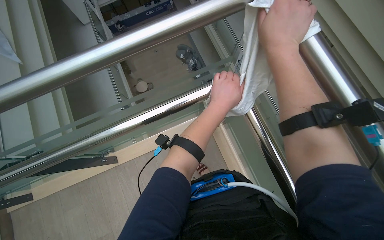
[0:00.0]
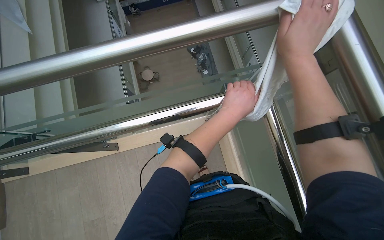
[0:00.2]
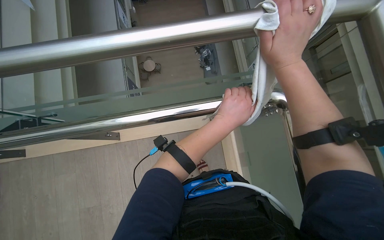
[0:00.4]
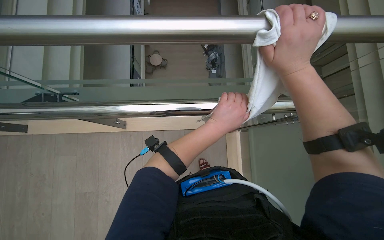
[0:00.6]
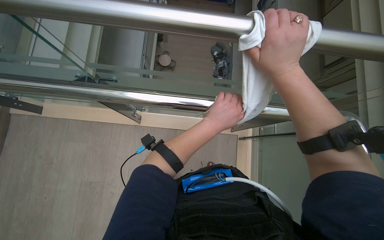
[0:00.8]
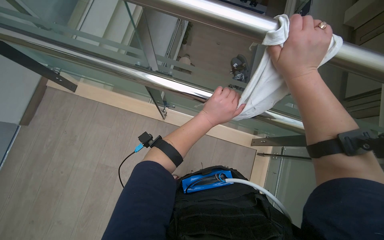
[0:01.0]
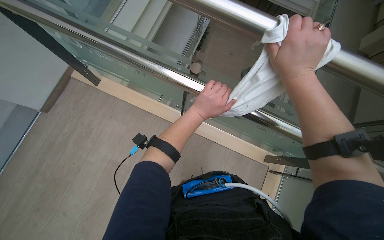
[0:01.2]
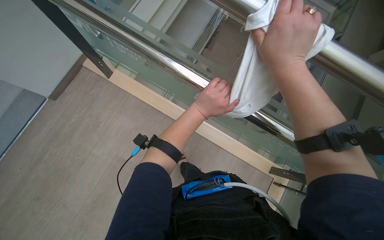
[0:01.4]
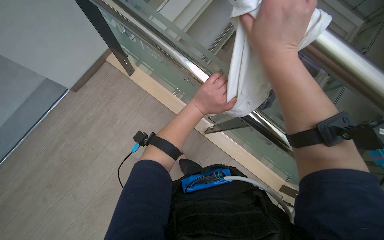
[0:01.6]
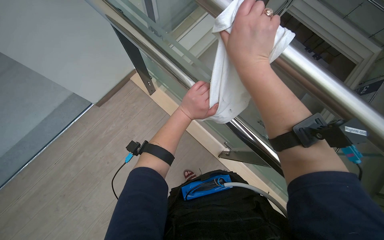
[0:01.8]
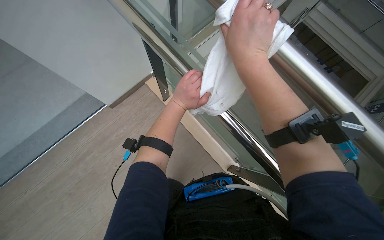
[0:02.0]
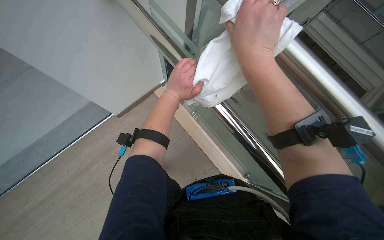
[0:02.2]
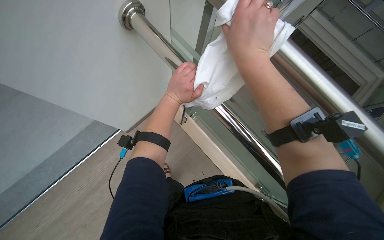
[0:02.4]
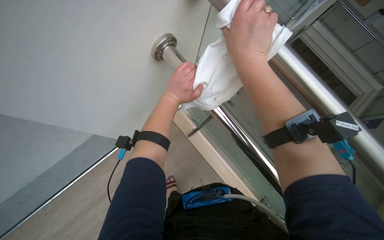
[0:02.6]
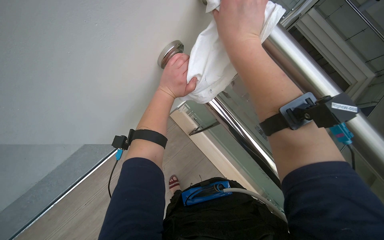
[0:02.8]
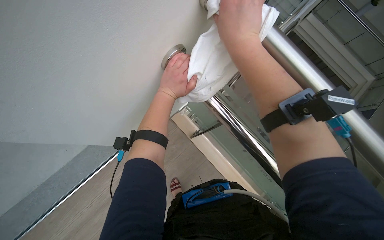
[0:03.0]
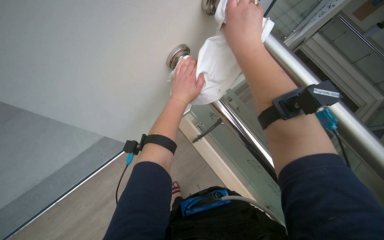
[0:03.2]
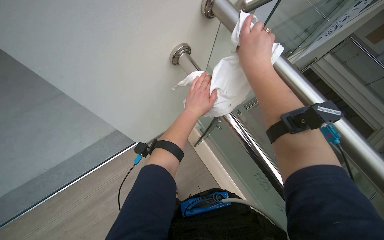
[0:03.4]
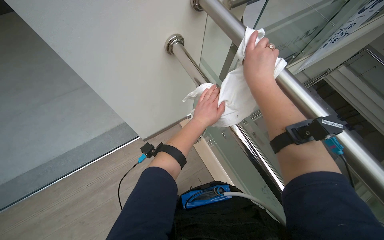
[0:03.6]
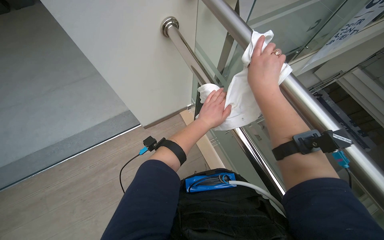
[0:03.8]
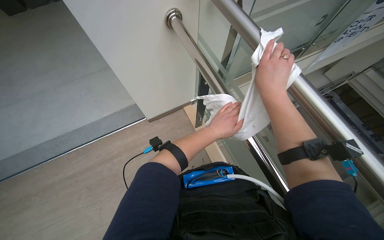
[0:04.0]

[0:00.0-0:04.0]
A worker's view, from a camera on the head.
Job: wiping surfaces.
The whole recording: Wiping metal handrail. The worker wipes the metal handrail along the staircase.
0:01.4 to 0:02.6: Both hands move to the left, some 10 cm.
0:02.6 to 0:04.0: The left hand is displaced down the picture by approximately 10 cm.

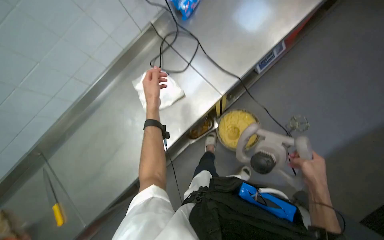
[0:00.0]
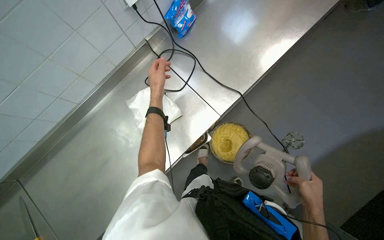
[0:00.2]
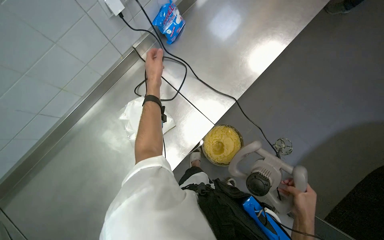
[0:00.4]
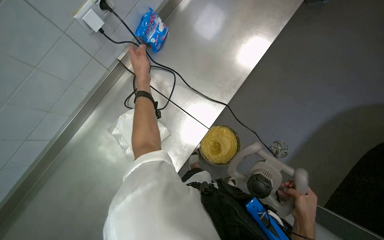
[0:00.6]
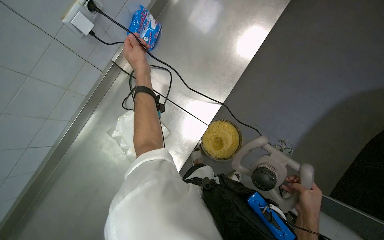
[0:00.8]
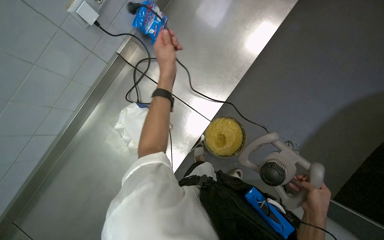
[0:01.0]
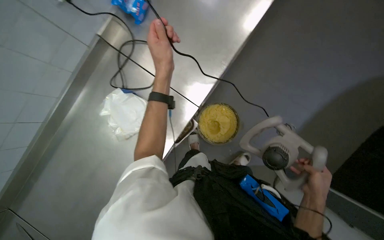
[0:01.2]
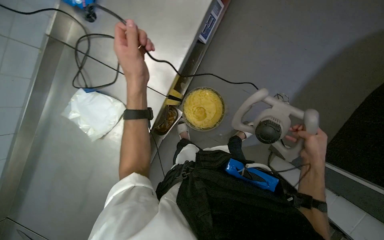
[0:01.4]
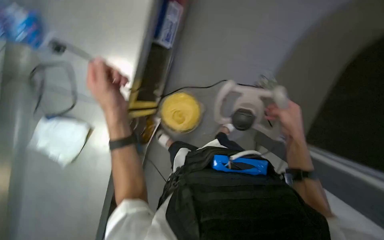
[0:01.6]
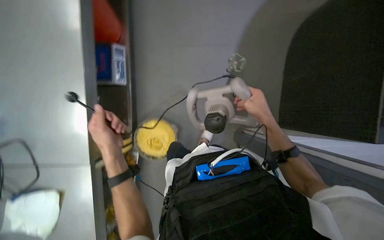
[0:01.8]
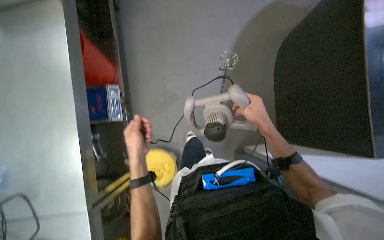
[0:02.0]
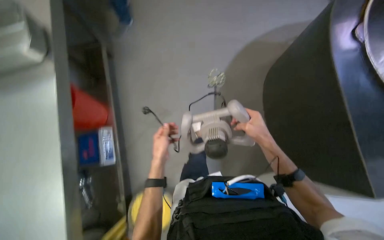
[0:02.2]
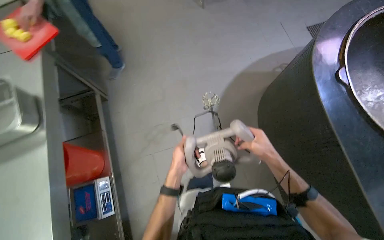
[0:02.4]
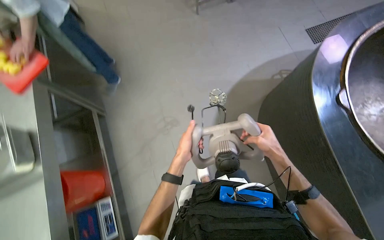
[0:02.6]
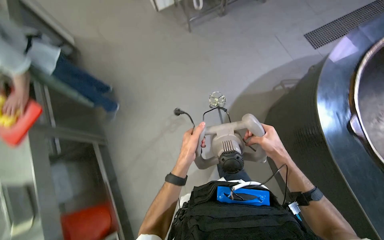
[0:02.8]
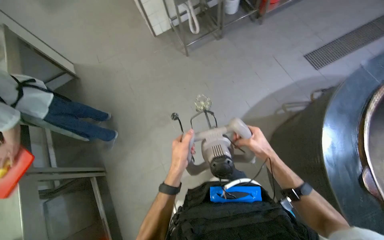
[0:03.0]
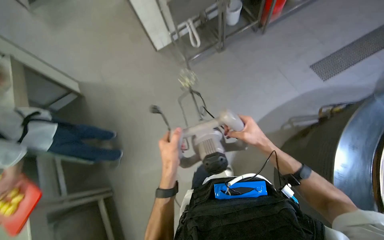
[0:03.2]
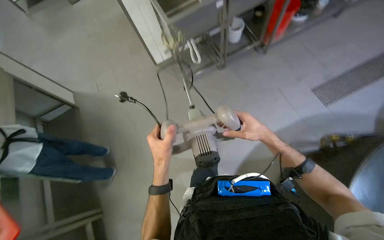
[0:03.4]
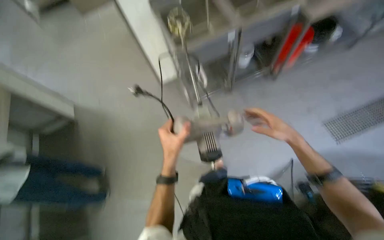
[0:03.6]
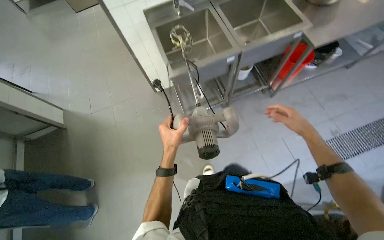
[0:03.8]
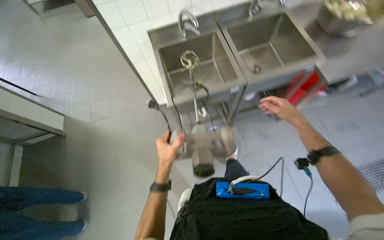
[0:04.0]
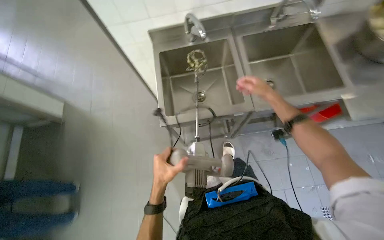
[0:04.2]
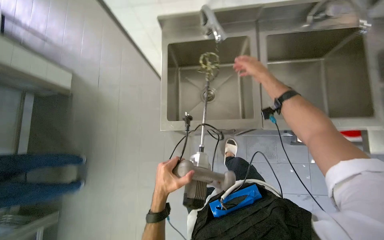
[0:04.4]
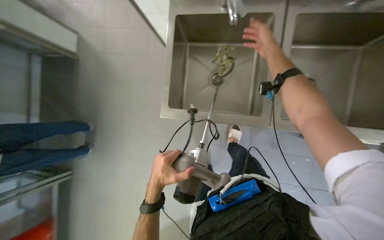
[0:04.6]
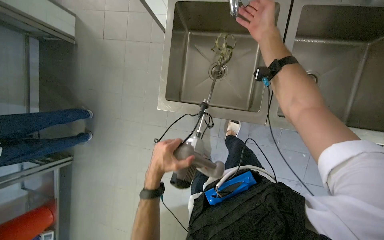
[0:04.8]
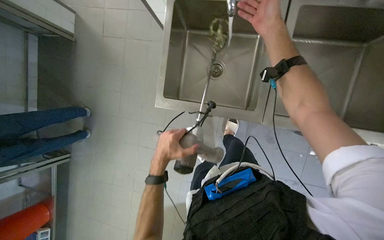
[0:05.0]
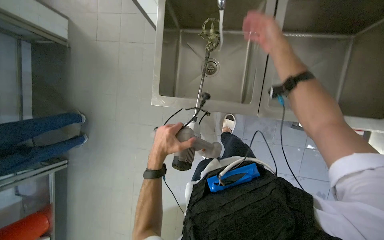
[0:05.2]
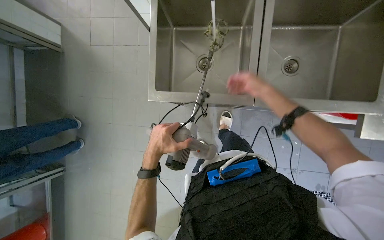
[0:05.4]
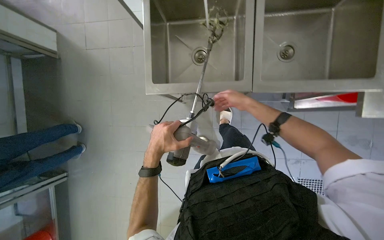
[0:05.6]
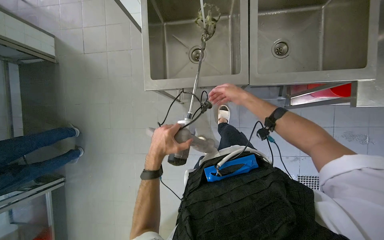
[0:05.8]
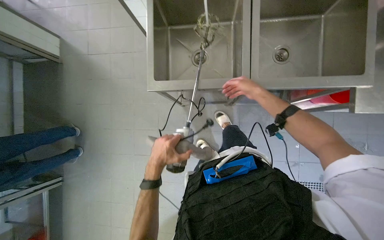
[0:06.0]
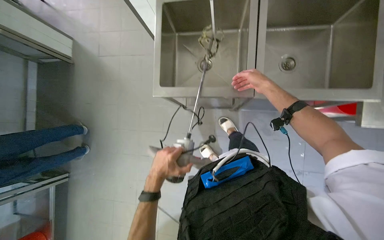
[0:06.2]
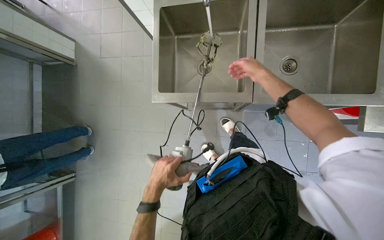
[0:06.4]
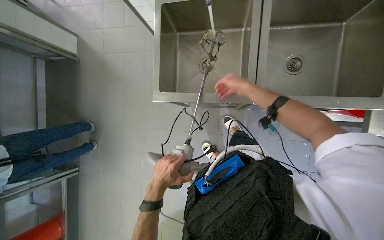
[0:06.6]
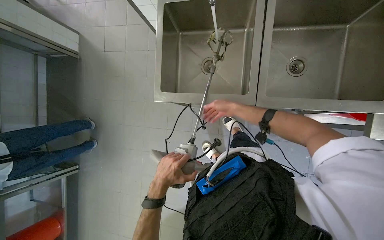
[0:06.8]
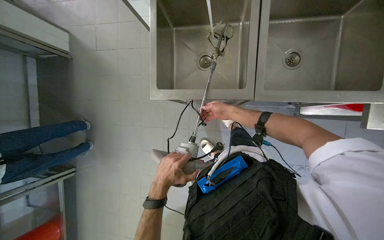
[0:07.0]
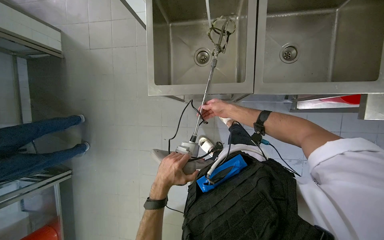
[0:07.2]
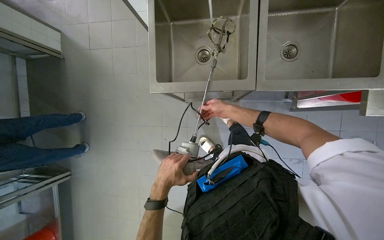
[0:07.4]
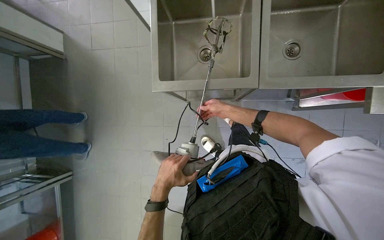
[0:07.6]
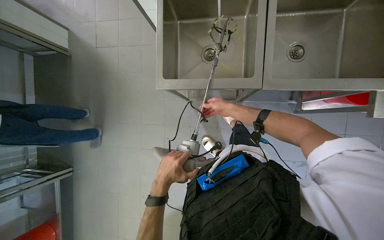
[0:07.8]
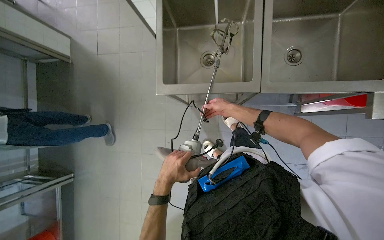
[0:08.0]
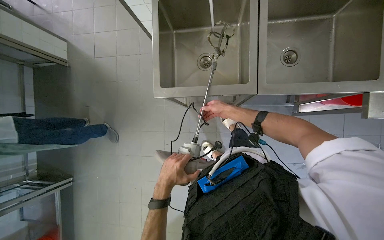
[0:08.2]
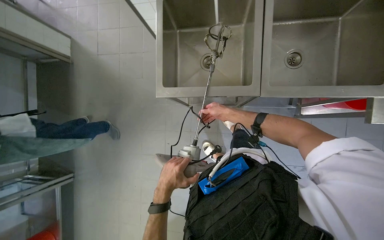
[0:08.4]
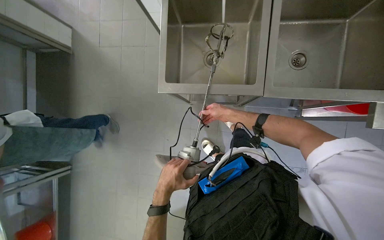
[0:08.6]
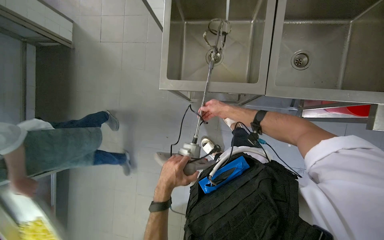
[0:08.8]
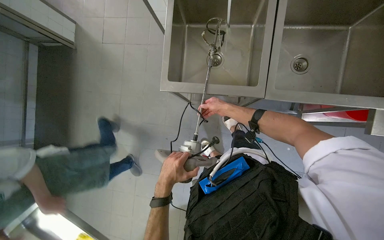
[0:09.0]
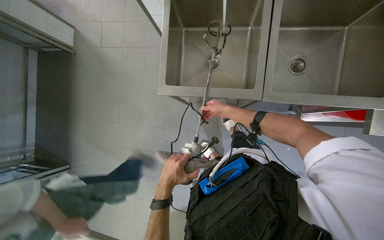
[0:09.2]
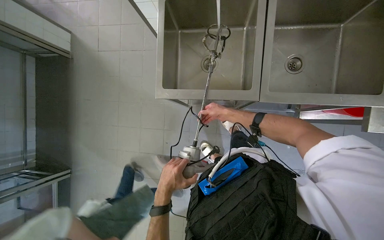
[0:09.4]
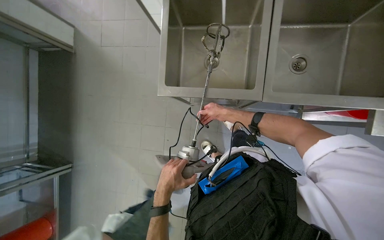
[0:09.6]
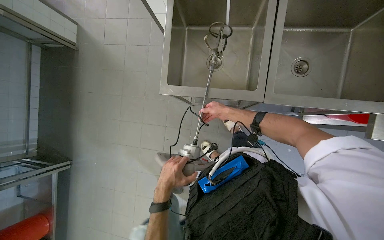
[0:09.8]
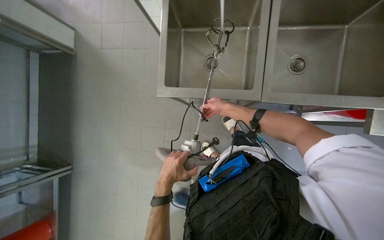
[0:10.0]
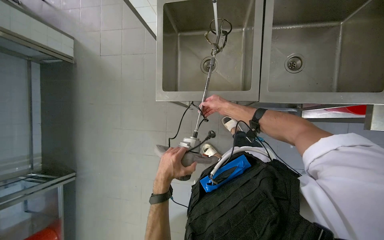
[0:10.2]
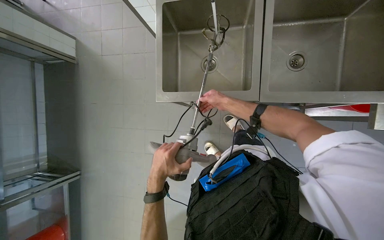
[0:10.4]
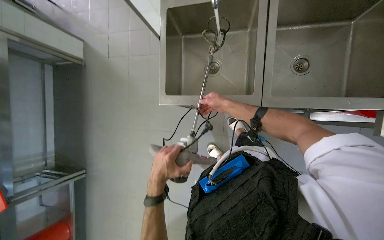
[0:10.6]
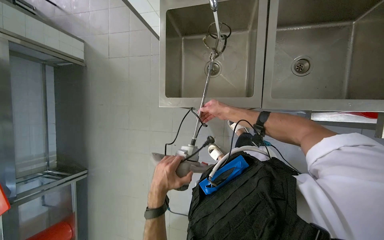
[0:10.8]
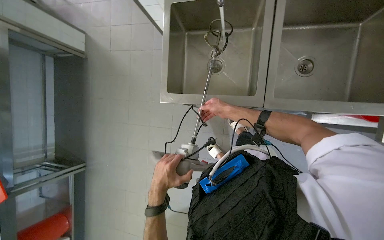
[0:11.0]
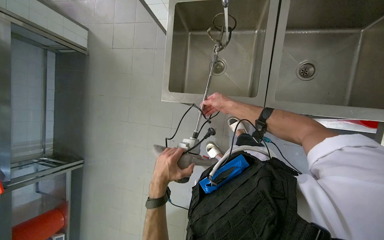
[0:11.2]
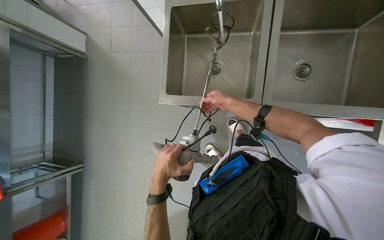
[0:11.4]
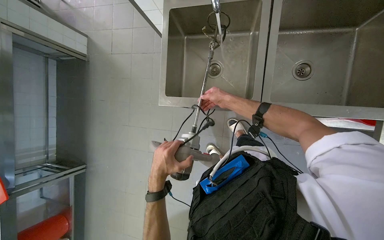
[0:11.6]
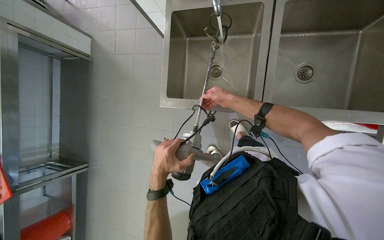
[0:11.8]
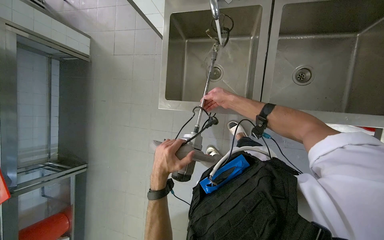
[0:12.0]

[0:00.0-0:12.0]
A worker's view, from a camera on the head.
Job: cleaning kitchen.
The whole recording: Unplugging and disassembling hand mixer. The worker unplugs a hand mixer from the wall and disassembles its mixing attachments in the sink.
0:00.0 to 0:01.6: The wearer looks about 40 degrees further to the right. The left hand goes up the picture and returns, some 30 cm each way.
0:01.6 to 0:03.0: The head travels roughly 50 cm. The camera pitches upward, by some 20 degrees. The scene turns roughly 35 degrees counterclockwise in the picture.
0:03.0 to 0:04.4: The camera is carried about 70 cm. The view tips upward by approximately 15 degrees.
0:04.4 to 0:06.0: The right hand travels down the picture by roughly 15 cm, and travels nearer to the camera and back again, approximately 10 cm each way.
0:06.0 to 0:07.6: The right hand heads farther from the camera and to the left, covering some 10 cm.
0:07.6 to 0:10.4: The hands are busy where they are.
0:10.4 to 0:12.0: The hands are busy where they are.

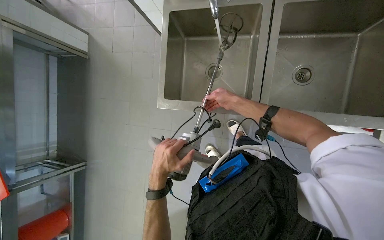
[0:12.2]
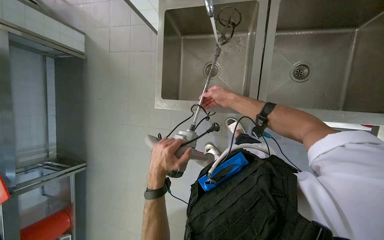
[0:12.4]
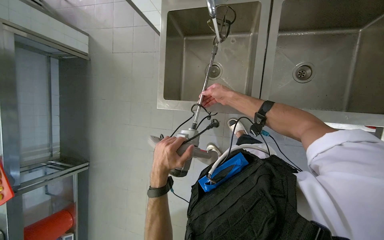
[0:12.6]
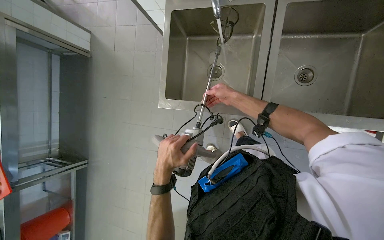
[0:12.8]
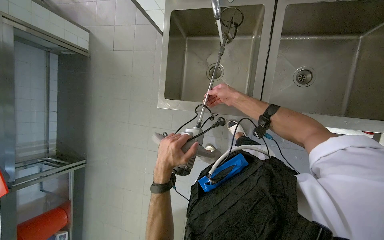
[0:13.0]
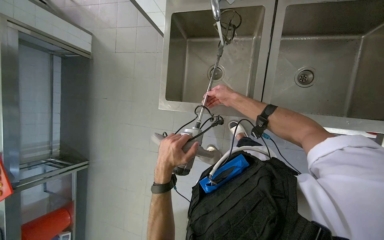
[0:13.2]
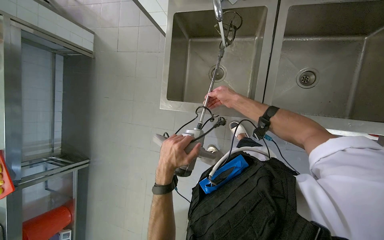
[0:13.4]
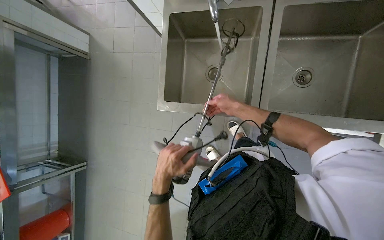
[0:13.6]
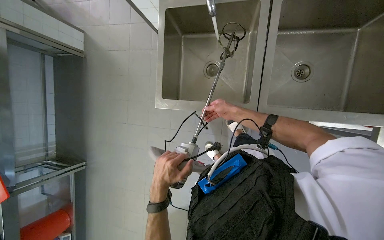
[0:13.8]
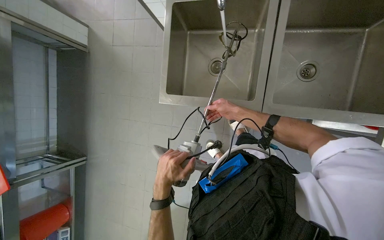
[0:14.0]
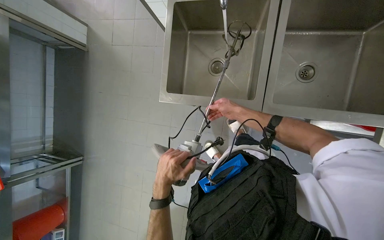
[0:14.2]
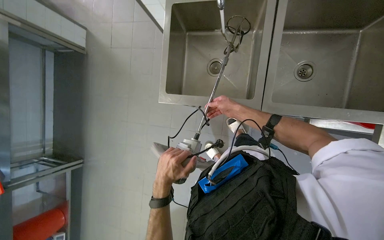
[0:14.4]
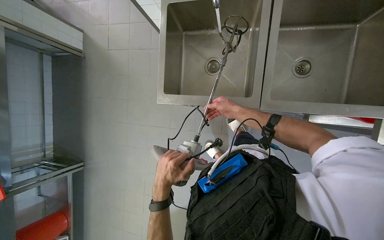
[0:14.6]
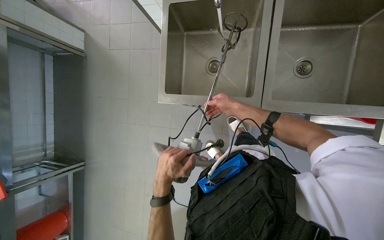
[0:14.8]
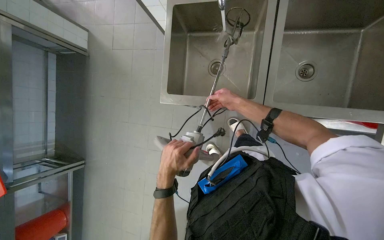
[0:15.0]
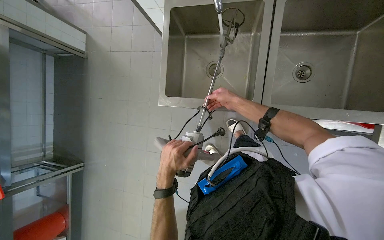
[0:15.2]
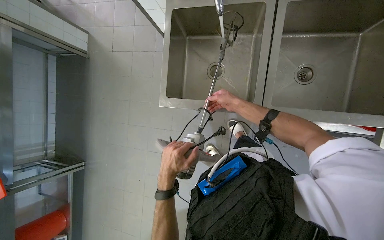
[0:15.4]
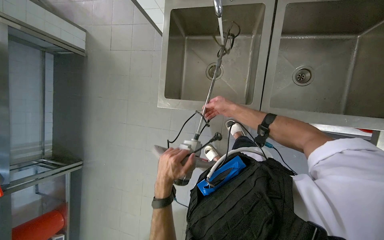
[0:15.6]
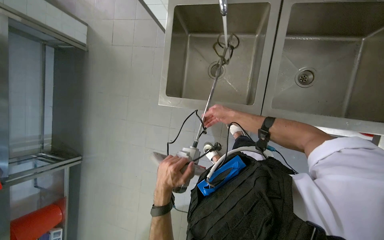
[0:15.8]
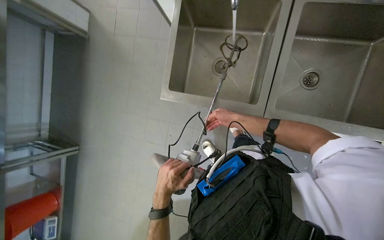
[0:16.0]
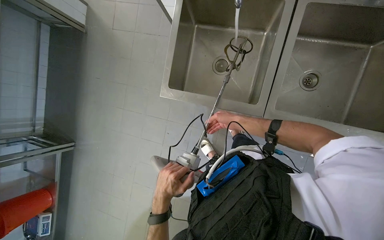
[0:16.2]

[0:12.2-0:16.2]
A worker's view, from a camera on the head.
Job: cleaning kitchen.
The whole recording: Unplugging and disassembling hand mixer. The worker unplugs a hand mixer from the wall and disassembles its mixing attachments in the sink.
0:12.2 to 0:14.8: The hands stay close to where they were, moving slightly.
0:14.8 to 0:16.2: The hands are busy where they are.
